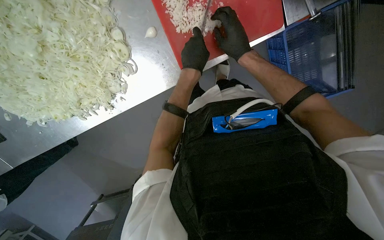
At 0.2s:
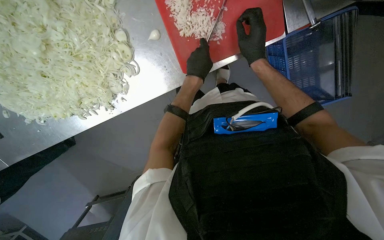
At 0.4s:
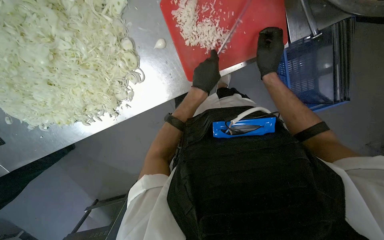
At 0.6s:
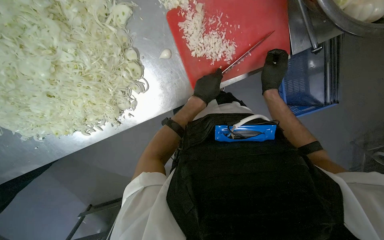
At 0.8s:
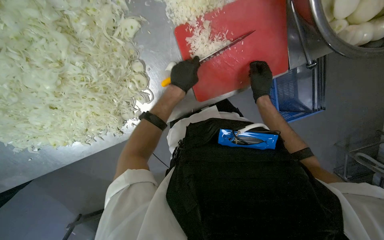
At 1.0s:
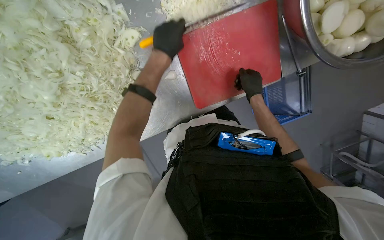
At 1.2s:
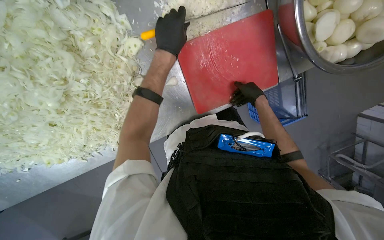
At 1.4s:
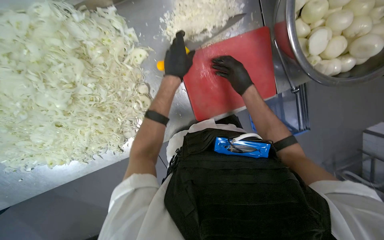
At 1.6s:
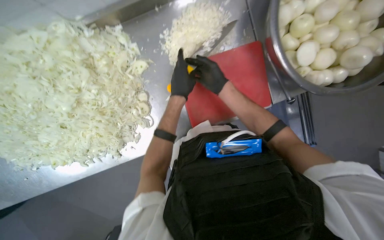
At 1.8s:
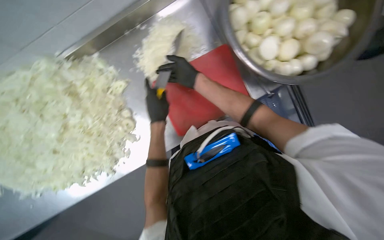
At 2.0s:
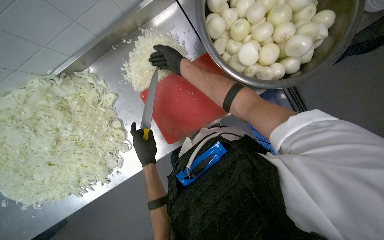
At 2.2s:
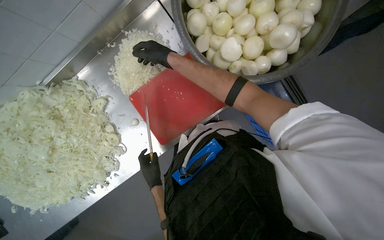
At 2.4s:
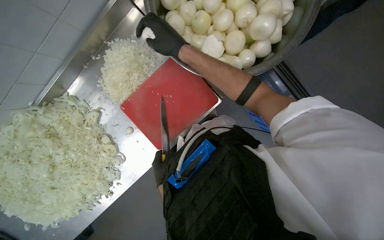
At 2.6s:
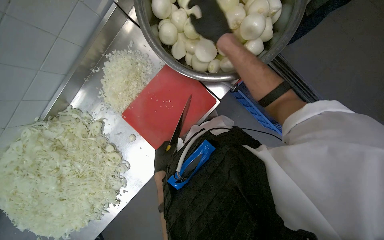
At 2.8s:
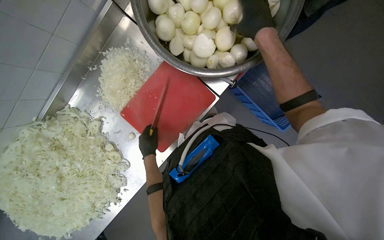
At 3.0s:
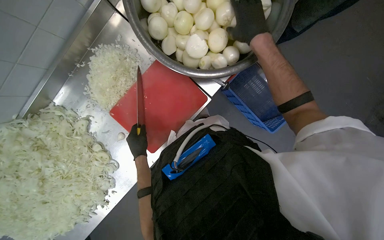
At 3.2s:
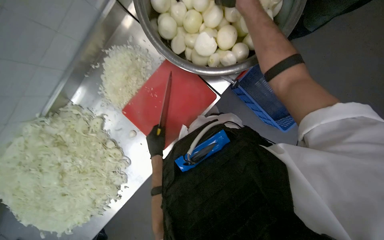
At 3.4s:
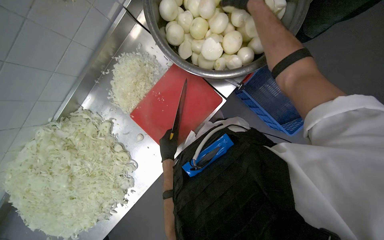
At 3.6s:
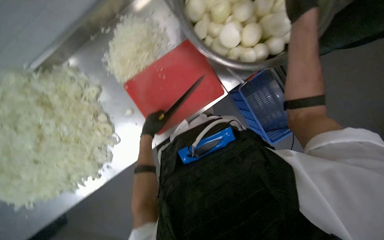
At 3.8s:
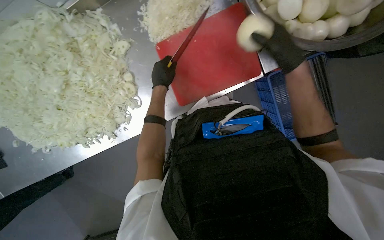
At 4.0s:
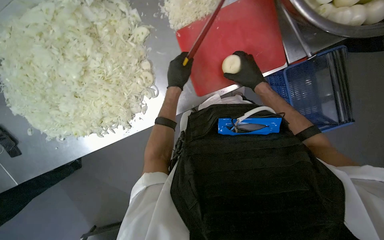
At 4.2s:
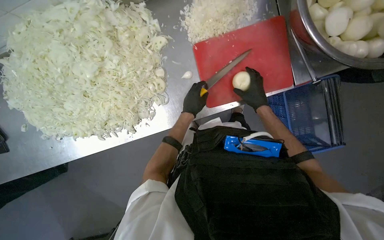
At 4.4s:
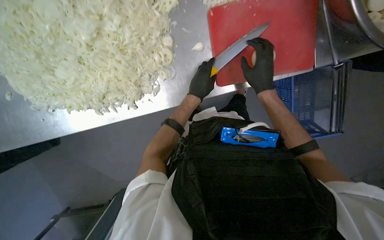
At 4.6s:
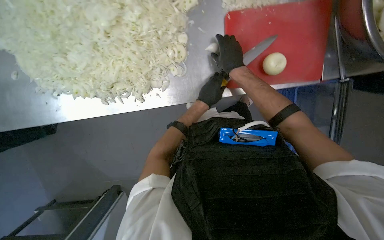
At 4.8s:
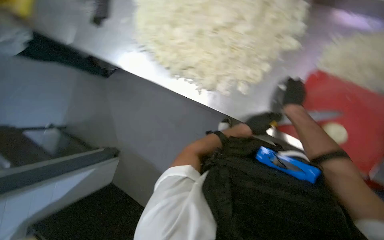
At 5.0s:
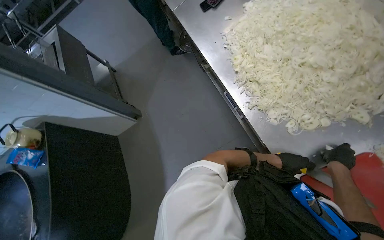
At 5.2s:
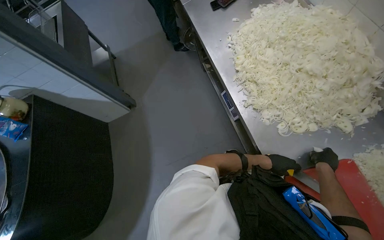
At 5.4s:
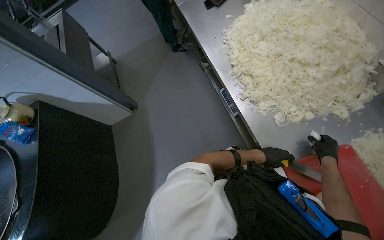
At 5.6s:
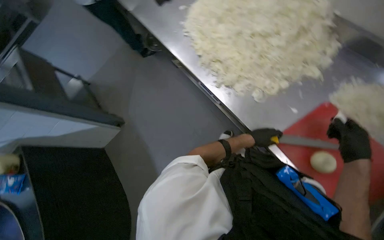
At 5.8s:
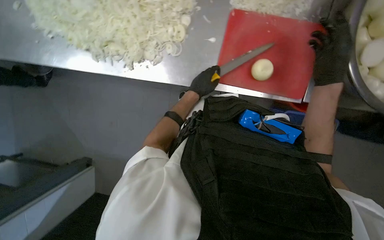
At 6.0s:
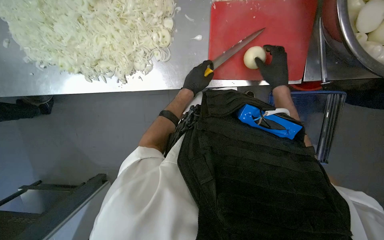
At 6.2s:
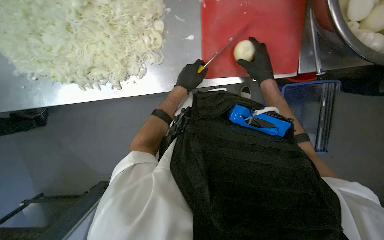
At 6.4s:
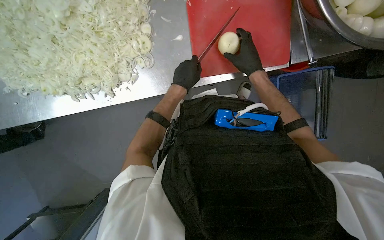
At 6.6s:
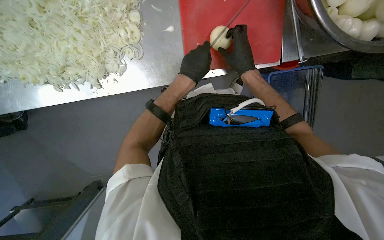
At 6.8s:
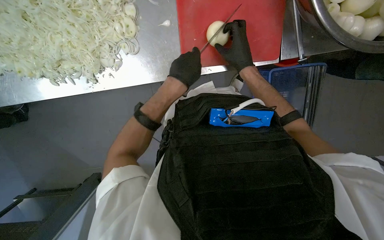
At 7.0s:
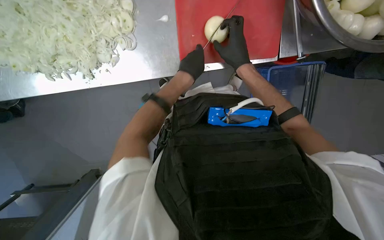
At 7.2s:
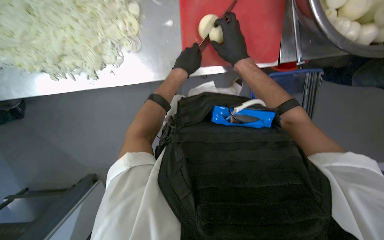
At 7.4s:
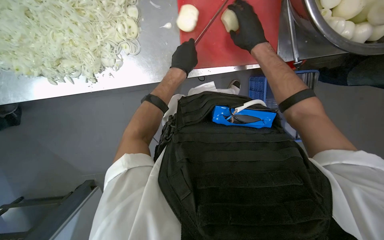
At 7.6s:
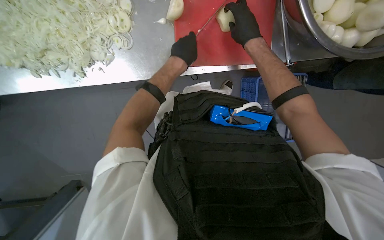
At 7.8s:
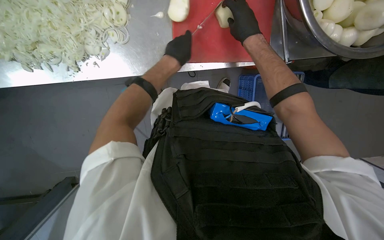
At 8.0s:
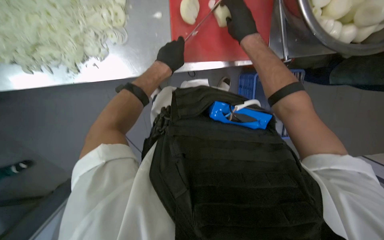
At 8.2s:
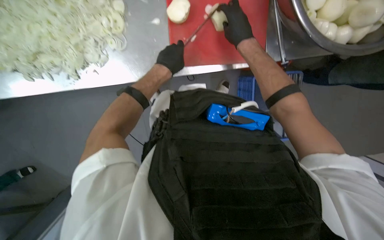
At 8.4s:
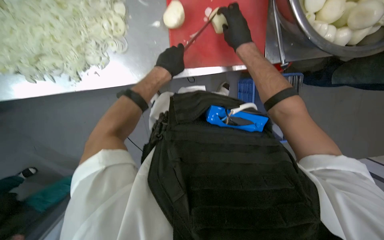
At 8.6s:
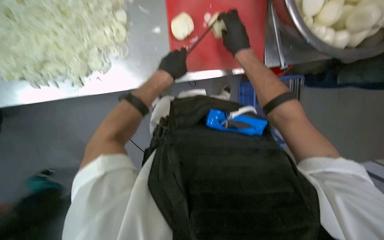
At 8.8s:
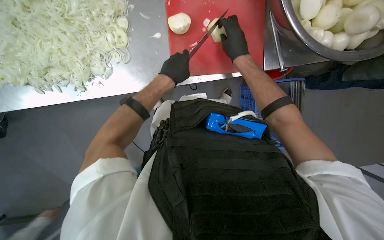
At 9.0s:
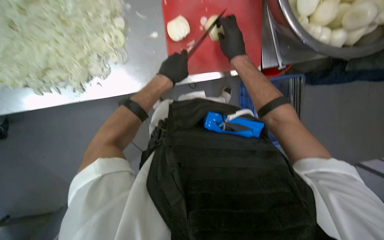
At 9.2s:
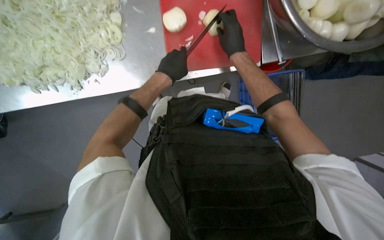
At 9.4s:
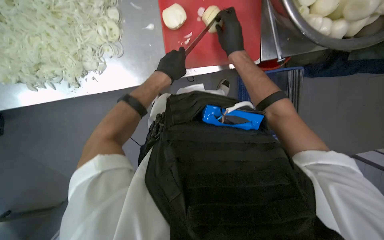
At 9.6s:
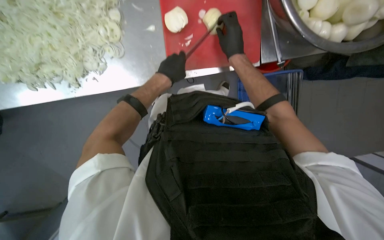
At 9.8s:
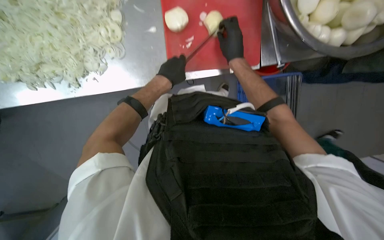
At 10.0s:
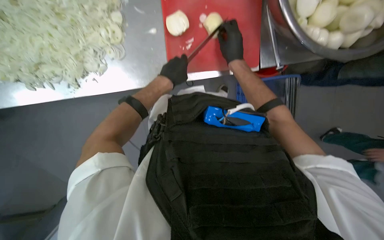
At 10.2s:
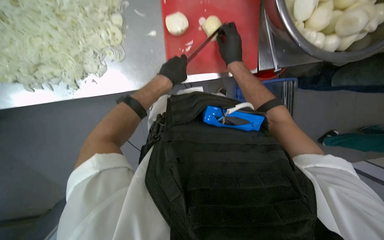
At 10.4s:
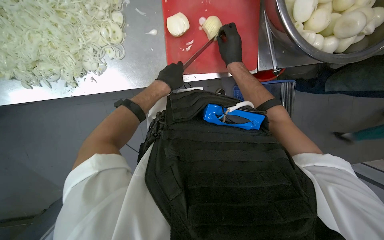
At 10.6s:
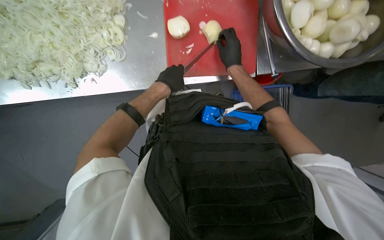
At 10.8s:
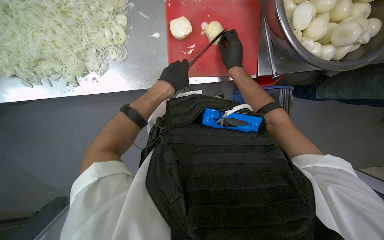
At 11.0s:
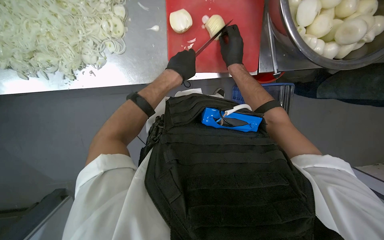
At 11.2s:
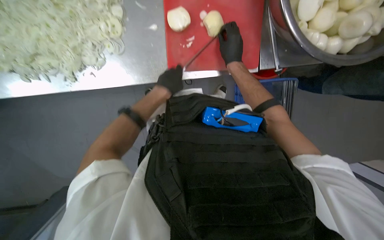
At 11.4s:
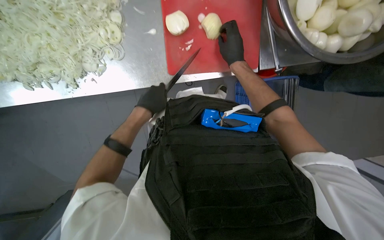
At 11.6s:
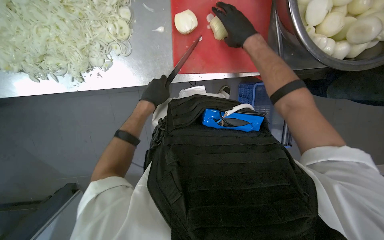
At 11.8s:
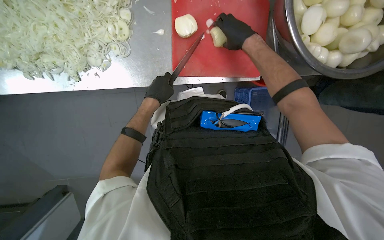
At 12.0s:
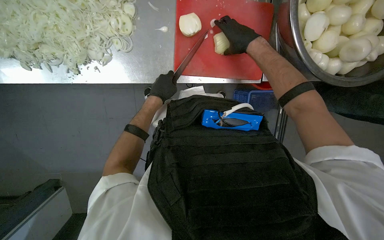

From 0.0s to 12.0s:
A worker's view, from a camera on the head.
Job: preparing food.
The whole recording: Preparing onions on cutting board. The worker continues mincing onions on a red cutting board with a knife.
From 0.0s to 1.6s: The wearer looks approximately 15 degrees further upward.
From 1.6s to 3.0s: The scene rotates counterclockwise by approximately 25 degrees. The right hand is displaced to the right and nearer to the camera by approximately 40 cm, while the left hand travels farther from the camera by about 10 cm.
From 3.0s to 4.4s: The wearer moves to the left, approximately 40 cm. The scene rotates clockwise by approximately 35 degrees.
From 6.0s to 7.6s: The right hand travels up the picture by roughly 10 cm.
From 7.6s to 10.4s: The hands stay close to where they were, moving slightly.
From 10.4s to 12.0s: The right hand is displaced up the picture by approximately 10 cm.

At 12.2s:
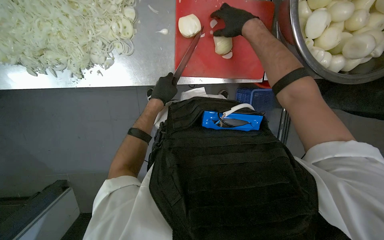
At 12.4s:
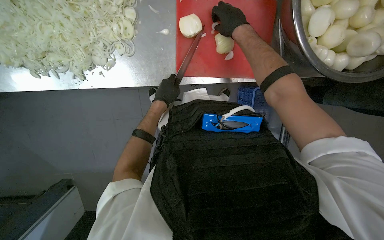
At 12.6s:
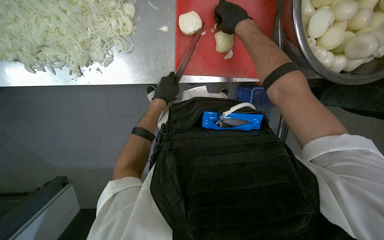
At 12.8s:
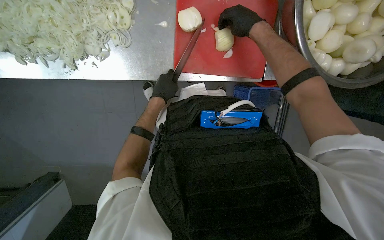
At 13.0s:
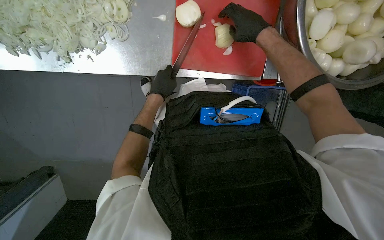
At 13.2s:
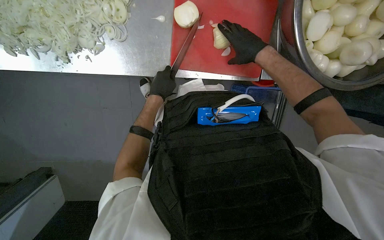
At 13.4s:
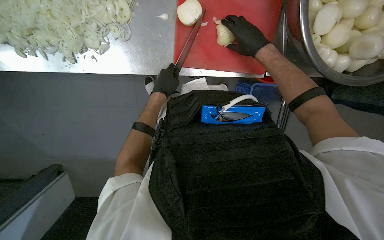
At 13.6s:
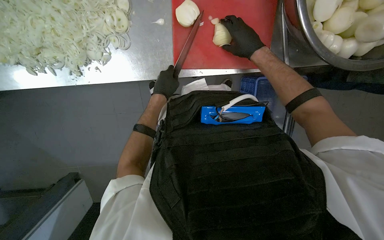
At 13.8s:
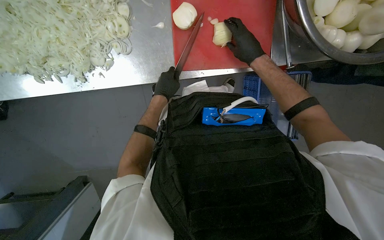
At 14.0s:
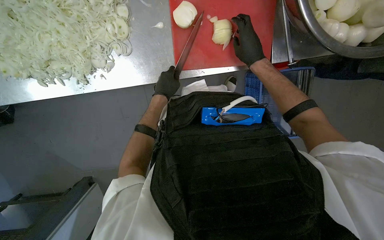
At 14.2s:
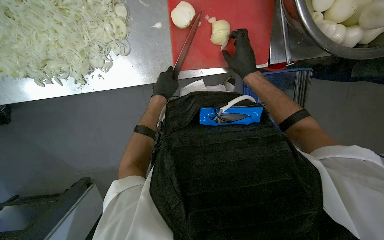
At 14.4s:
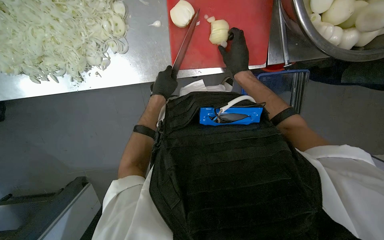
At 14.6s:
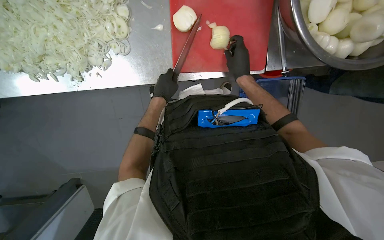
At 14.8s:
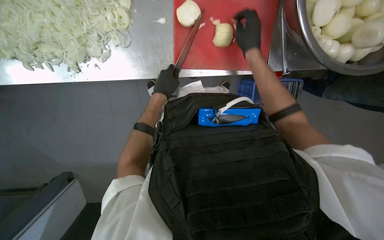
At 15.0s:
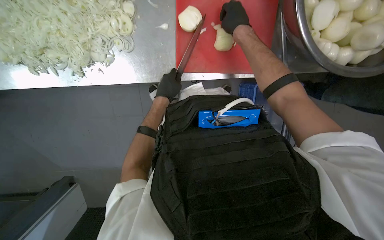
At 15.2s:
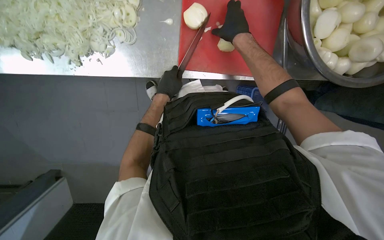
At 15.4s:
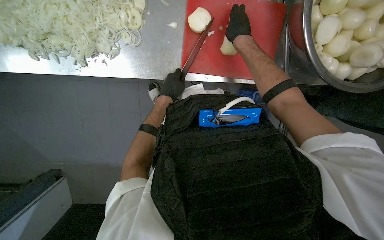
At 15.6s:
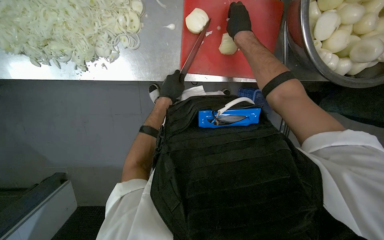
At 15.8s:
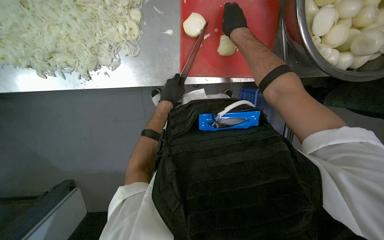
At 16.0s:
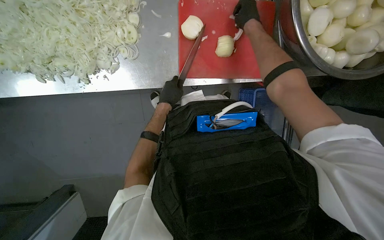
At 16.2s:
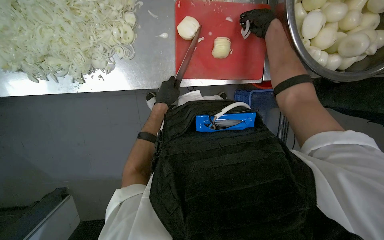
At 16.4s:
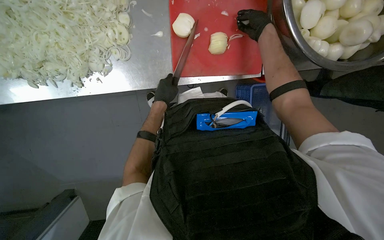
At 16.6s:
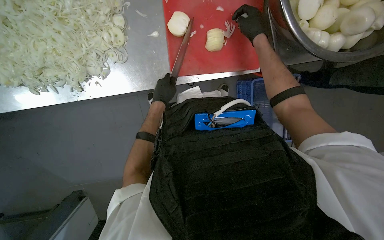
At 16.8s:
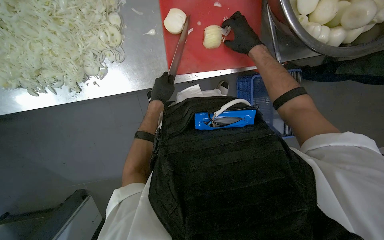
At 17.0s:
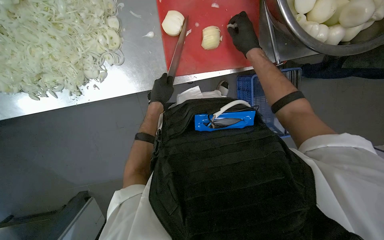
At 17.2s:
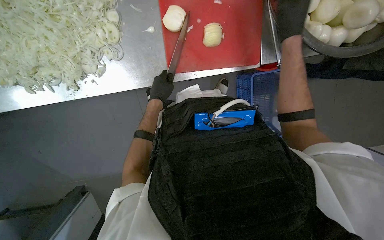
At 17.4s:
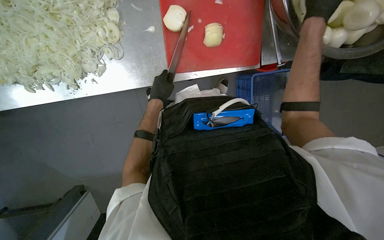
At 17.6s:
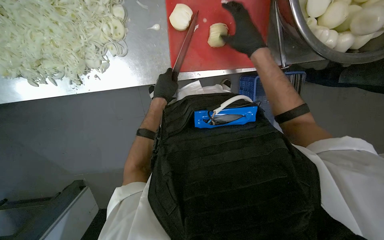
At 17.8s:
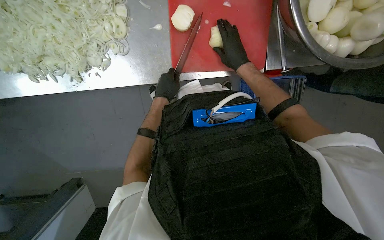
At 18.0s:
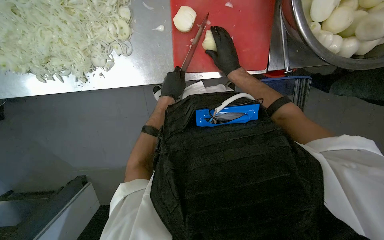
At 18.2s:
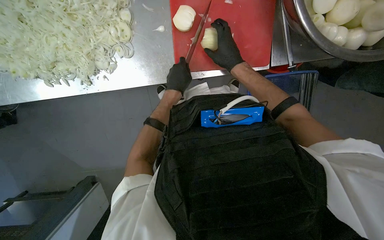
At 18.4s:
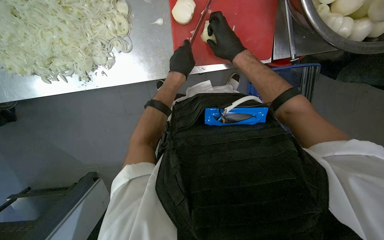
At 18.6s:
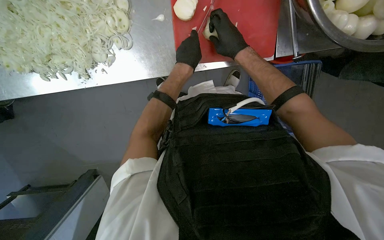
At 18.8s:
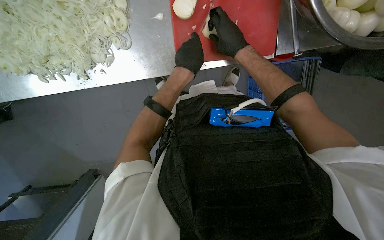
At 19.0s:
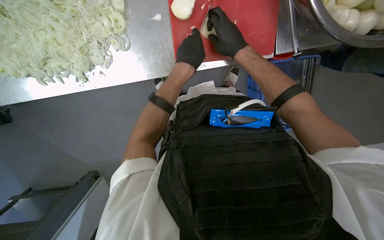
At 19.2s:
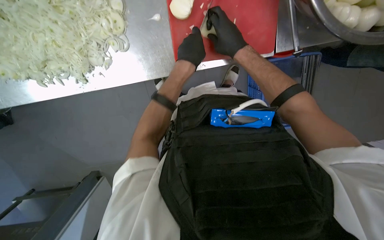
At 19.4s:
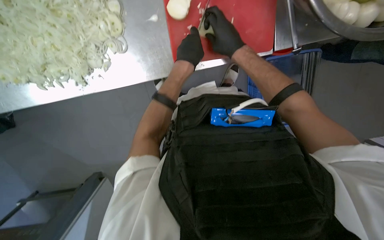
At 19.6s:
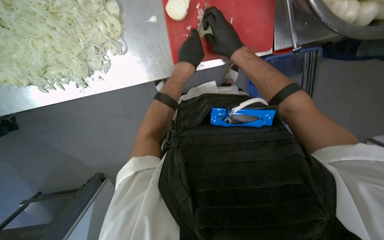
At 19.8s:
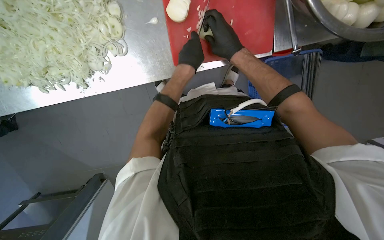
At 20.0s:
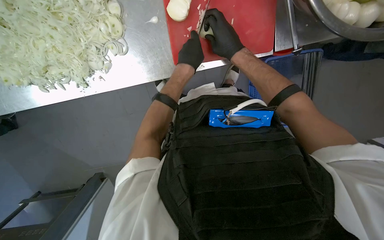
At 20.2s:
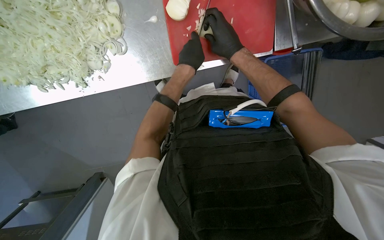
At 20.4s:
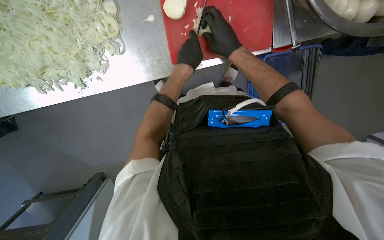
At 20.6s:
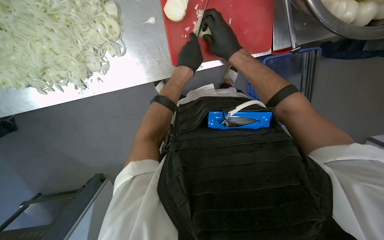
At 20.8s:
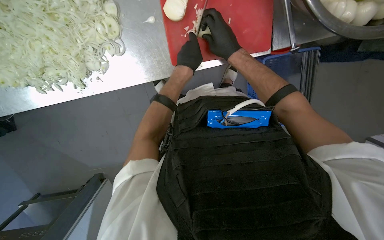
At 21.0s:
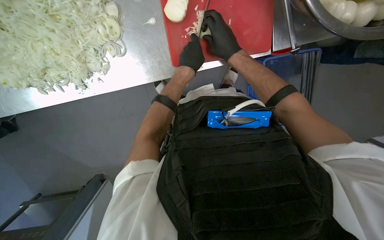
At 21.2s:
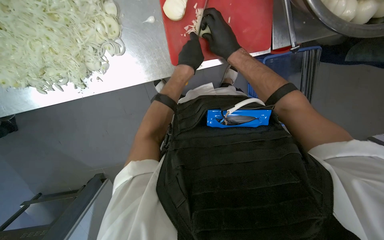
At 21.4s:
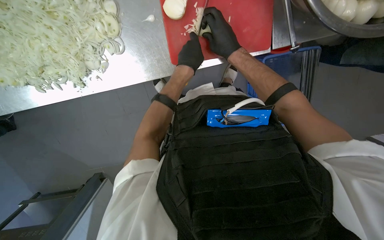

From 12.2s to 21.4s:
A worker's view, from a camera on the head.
Job: preparing food.
The whole recording: Preparing onions on cutting board. The worker continues mincing onions on a red cutting board with a knife.
From 12.2s to 13.8s: The right hand moves down the picture, about 10 cm.
From 13.8s to 15.2s: The right hand is displaced to the left by approximately 10 cm.
From 15.2s to 16.8s: The right hand moves to the right, some 10 cm.
From 19.8s to 21.4s: The hands make small movements and keep their place.
